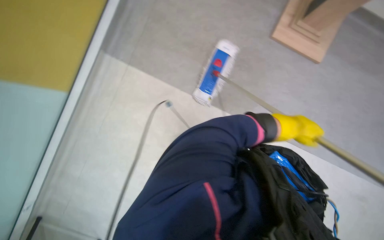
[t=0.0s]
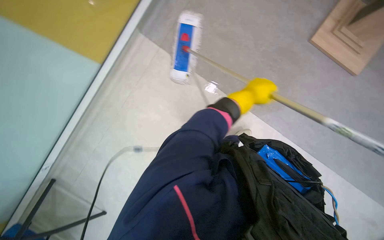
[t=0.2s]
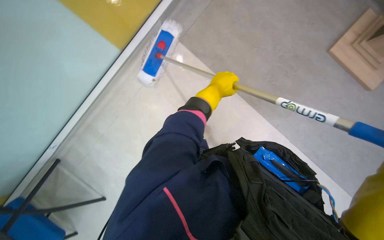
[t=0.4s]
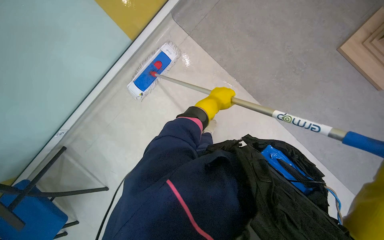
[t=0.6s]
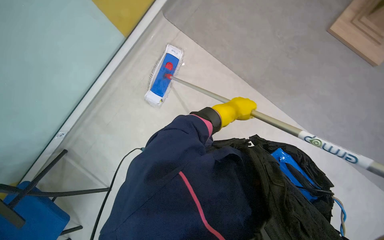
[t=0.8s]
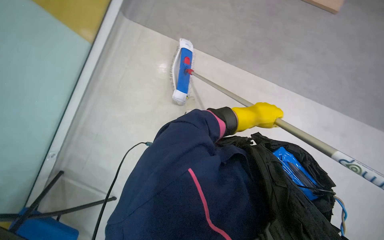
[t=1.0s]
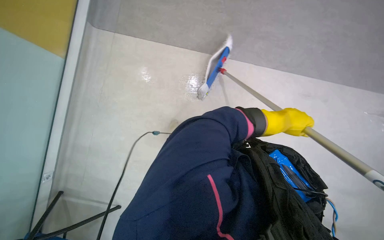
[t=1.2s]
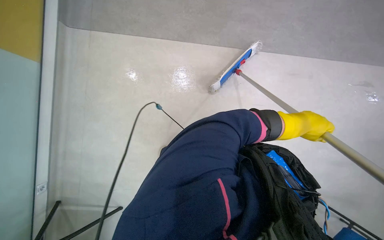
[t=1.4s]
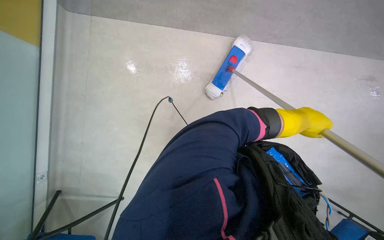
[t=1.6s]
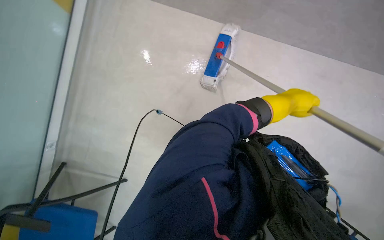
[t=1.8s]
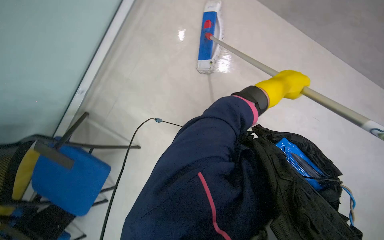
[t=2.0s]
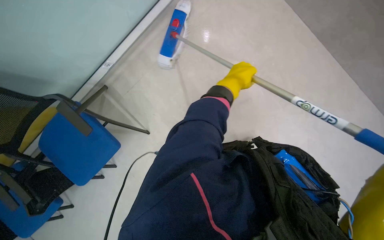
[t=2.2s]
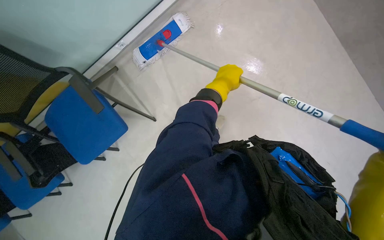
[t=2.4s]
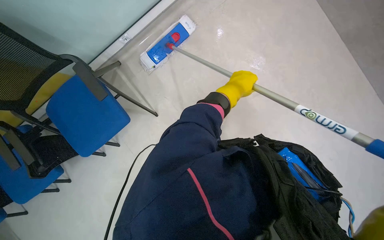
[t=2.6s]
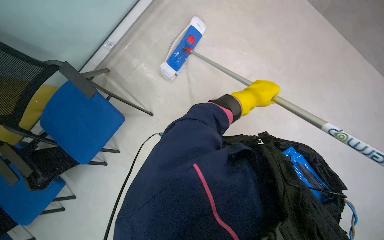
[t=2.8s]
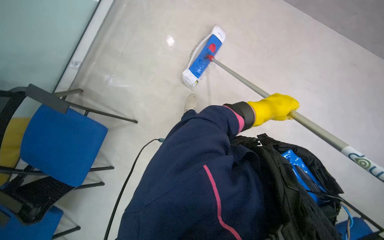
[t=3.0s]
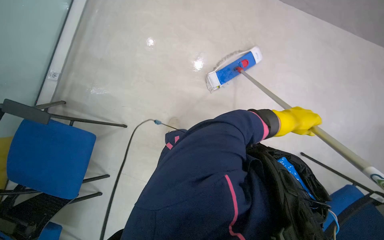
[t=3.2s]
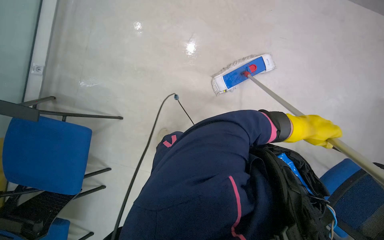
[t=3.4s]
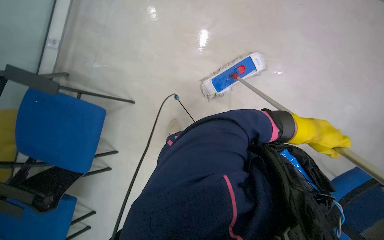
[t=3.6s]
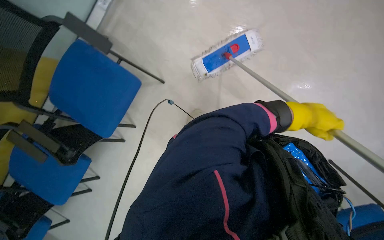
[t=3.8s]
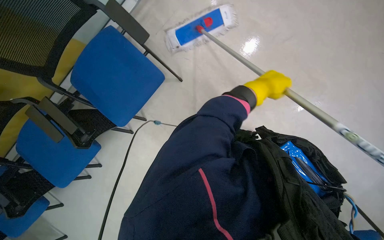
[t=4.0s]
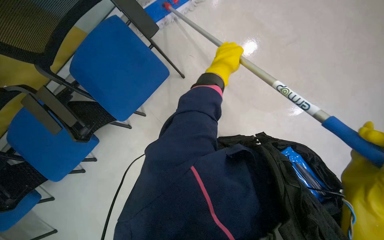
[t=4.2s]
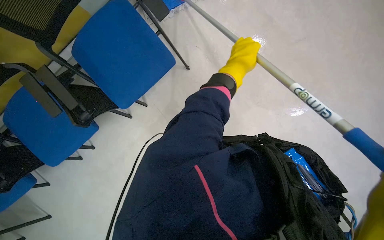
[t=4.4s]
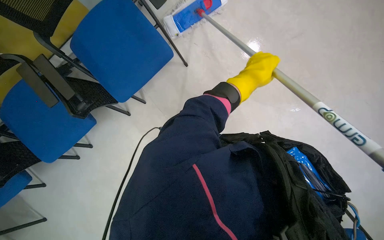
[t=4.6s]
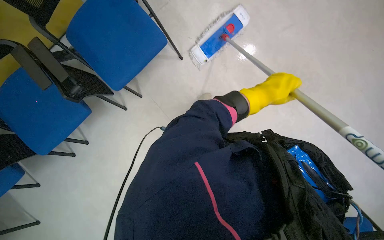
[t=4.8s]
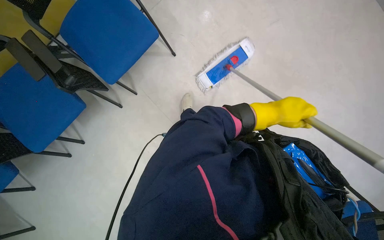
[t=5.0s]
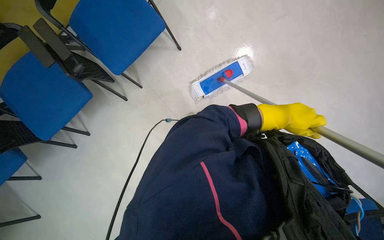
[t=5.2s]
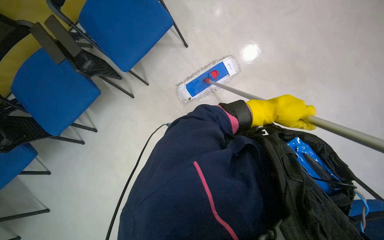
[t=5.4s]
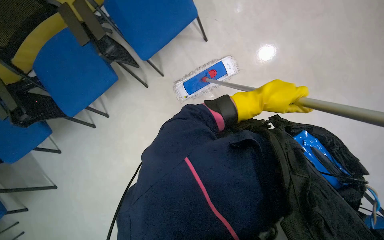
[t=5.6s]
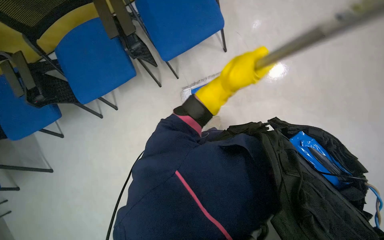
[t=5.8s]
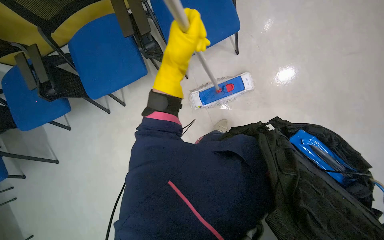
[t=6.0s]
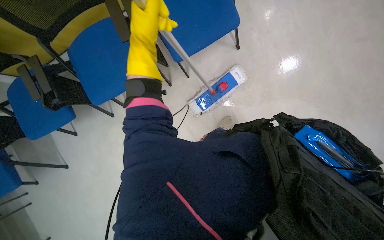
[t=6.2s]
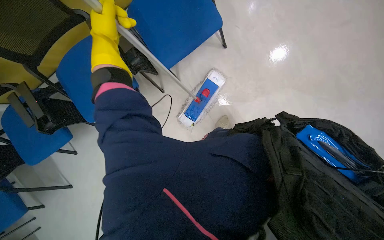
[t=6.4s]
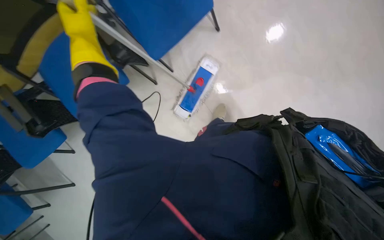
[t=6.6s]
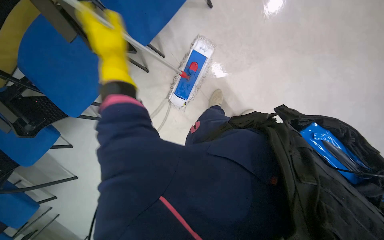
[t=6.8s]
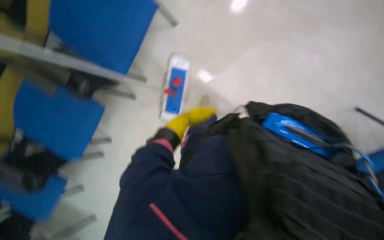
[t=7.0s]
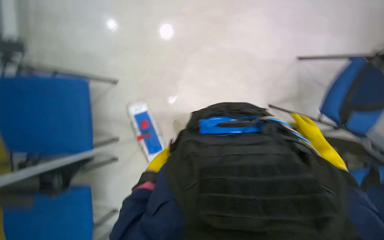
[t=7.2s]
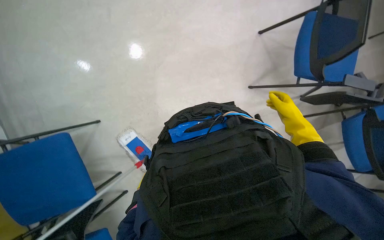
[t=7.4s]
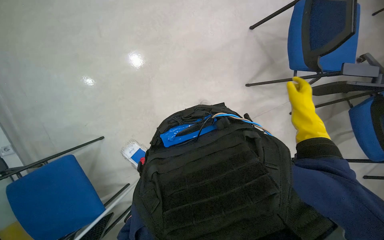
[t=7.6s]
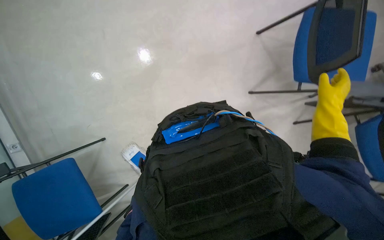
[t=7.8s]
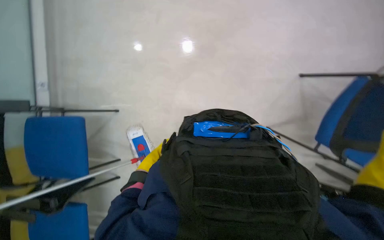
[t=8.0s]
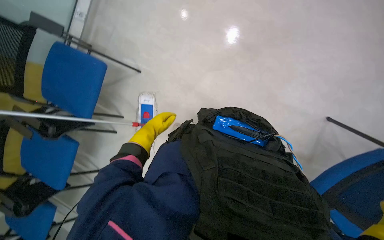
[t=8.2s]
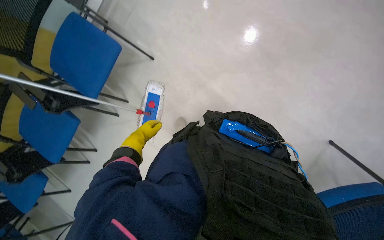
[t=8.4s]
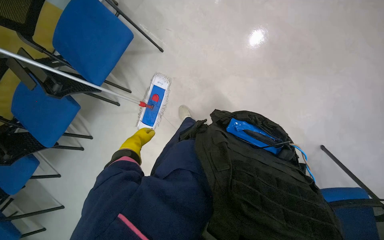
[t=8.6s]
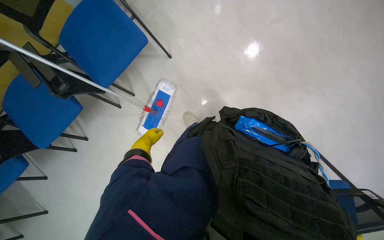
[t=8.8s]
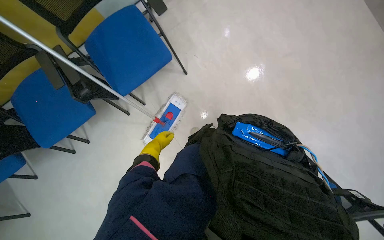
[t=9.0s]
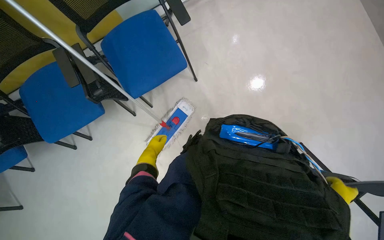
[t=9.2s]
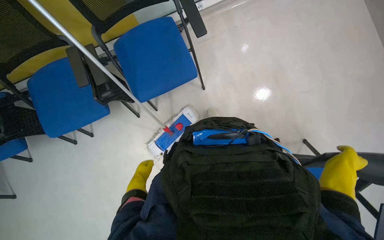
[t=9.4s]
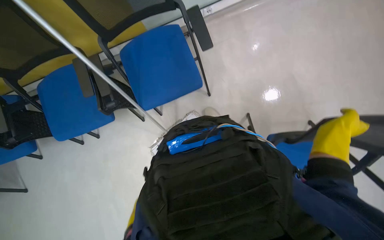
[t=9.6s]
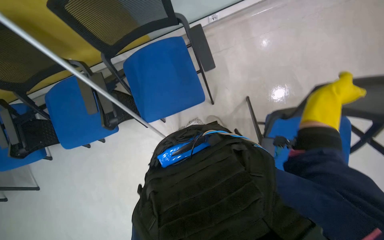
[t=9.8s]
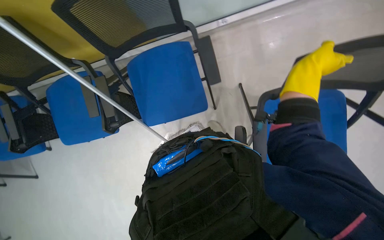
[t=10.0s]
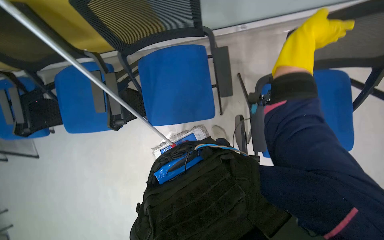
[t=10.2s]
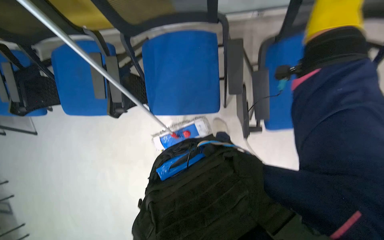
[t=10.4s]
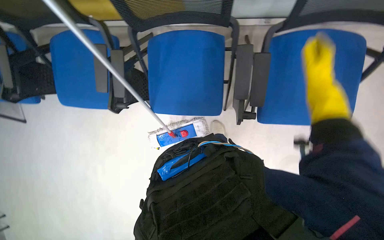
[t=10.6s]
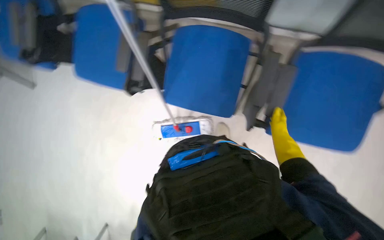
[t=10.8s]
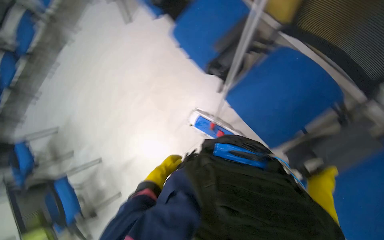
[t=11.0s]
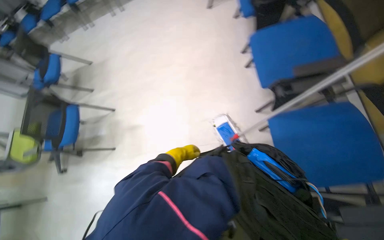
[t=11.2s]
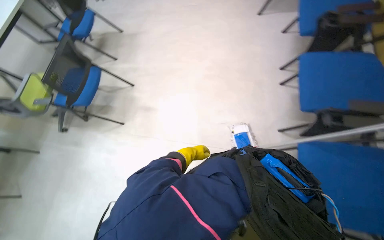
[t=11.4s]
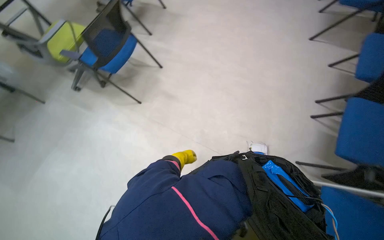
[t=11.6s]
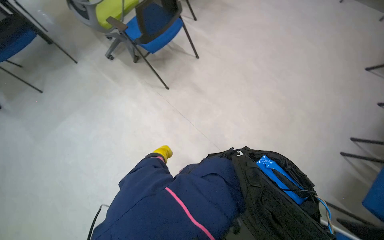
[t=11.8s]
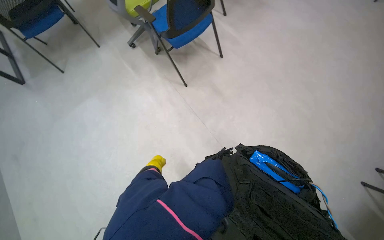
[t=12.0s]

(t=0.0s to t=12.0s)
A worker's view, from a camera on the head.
Job: mopping floor.
The whole recording: Mopping floor and moving chairs. The worker mops the floor and moves chairs to clear the area for cleaning.
t=1.6s - t=3.0s: The left hand is displaced to the left by roughly 20 cm.
t=3.0s - t=4.4s: The view tilts some 10 degrees downward. The left hand heads up the picture, covering roughly 10 cm, and goes to the right and returns, roughly 10 cm each way.
t=6.0s - t=7.6s: The scene rotates counterclockwise by roughly 95 degrees.
t=7.6s - t=9.0s: Everything in view rotates approximately 70 degrees clockwise.
t=10.4s - t=12.0s: The camera is carried about 90 cm. The wearer's head swings about 140 degrees to the left.

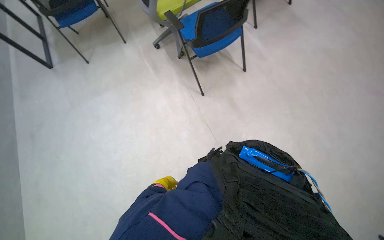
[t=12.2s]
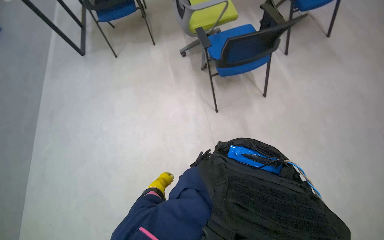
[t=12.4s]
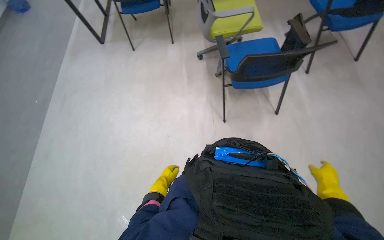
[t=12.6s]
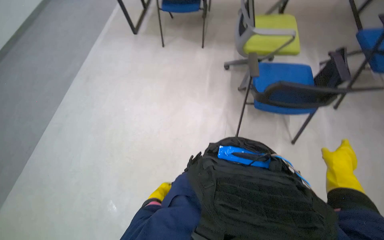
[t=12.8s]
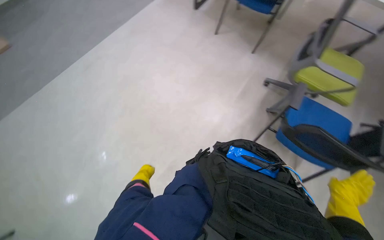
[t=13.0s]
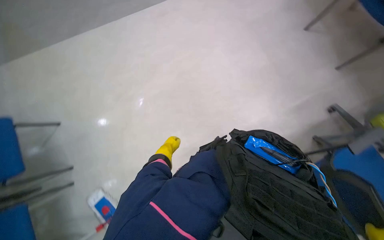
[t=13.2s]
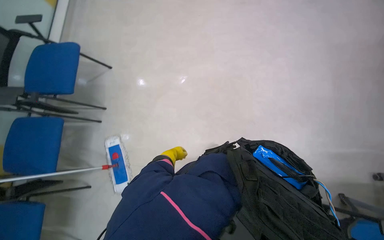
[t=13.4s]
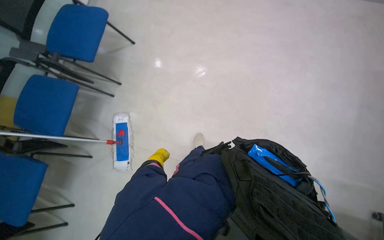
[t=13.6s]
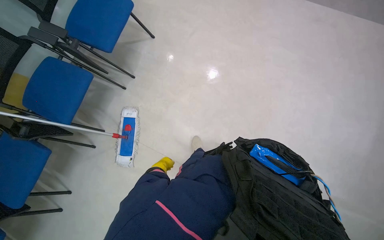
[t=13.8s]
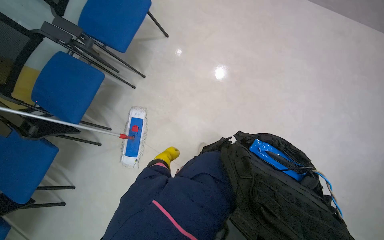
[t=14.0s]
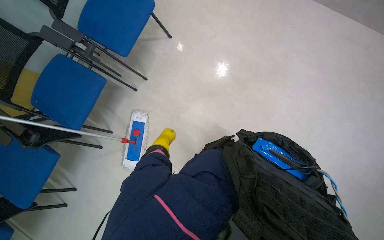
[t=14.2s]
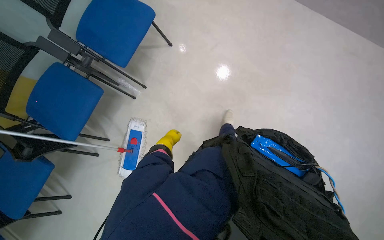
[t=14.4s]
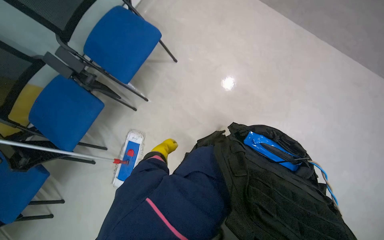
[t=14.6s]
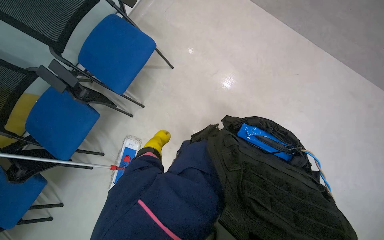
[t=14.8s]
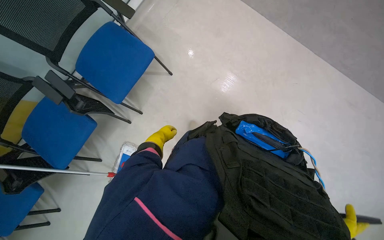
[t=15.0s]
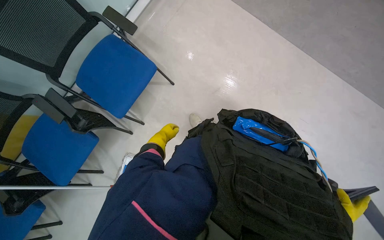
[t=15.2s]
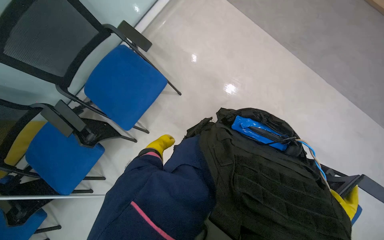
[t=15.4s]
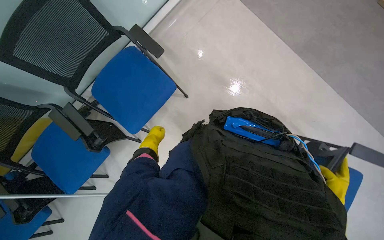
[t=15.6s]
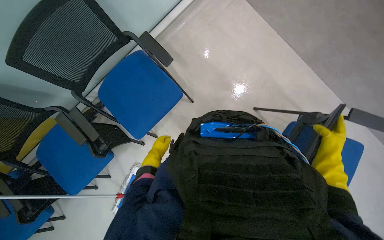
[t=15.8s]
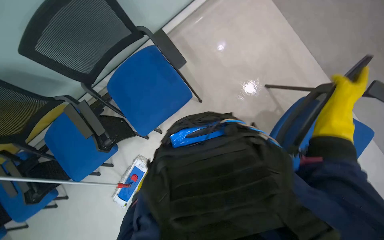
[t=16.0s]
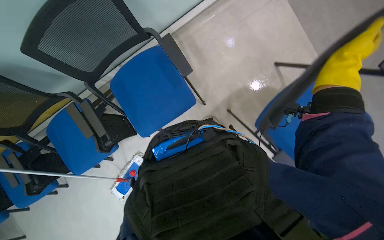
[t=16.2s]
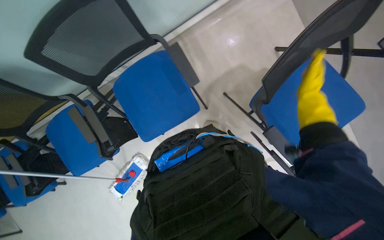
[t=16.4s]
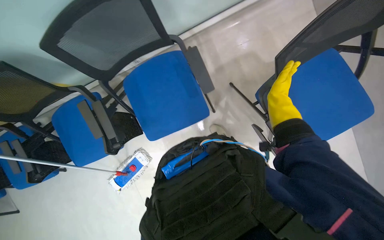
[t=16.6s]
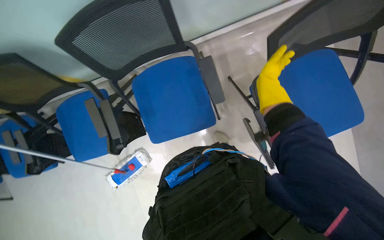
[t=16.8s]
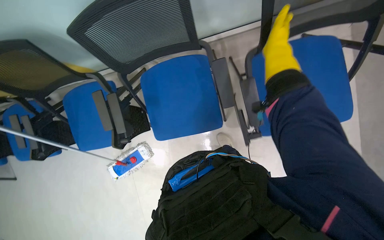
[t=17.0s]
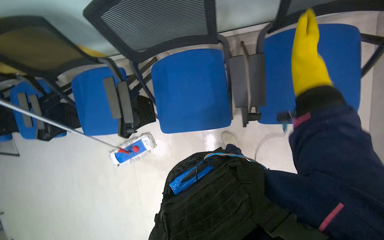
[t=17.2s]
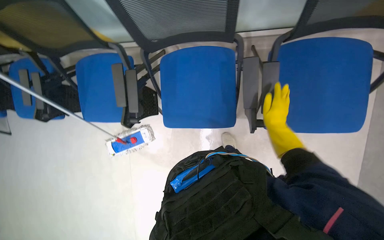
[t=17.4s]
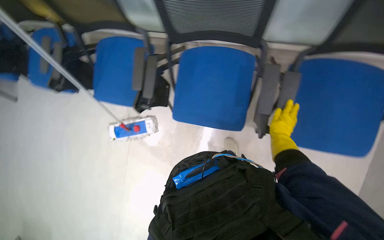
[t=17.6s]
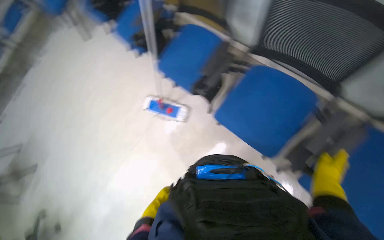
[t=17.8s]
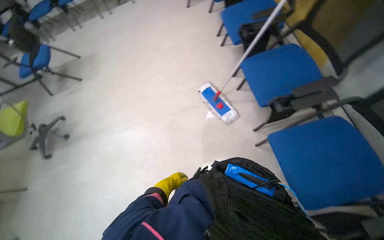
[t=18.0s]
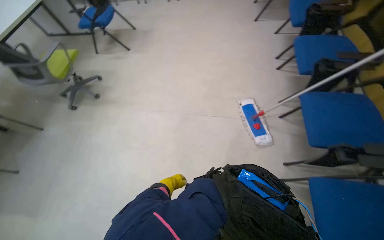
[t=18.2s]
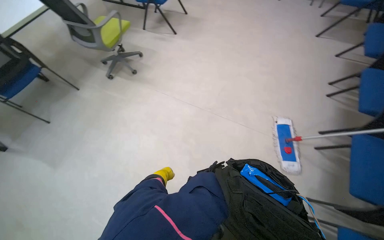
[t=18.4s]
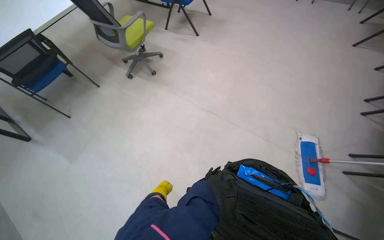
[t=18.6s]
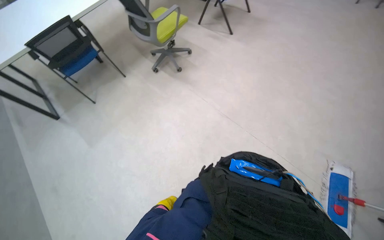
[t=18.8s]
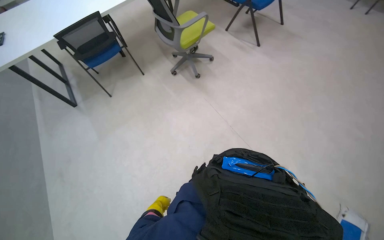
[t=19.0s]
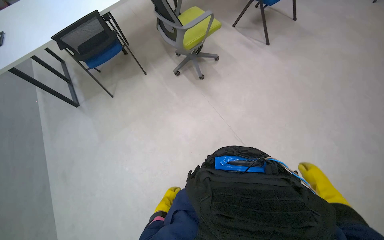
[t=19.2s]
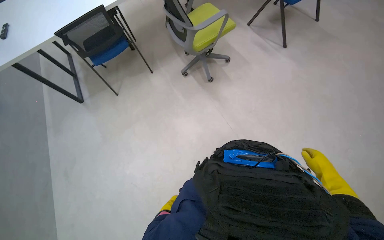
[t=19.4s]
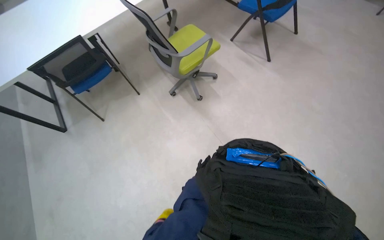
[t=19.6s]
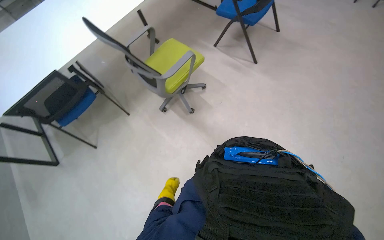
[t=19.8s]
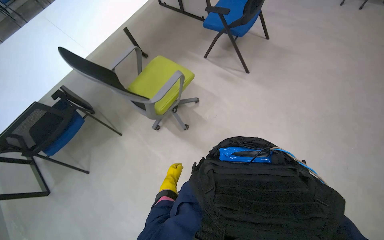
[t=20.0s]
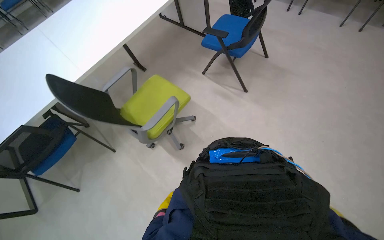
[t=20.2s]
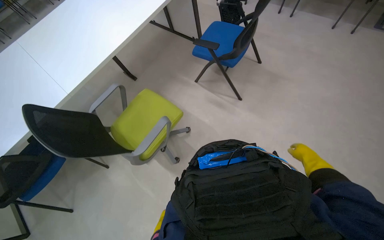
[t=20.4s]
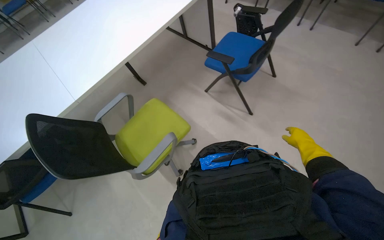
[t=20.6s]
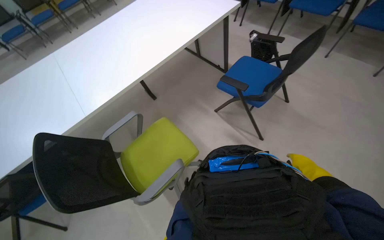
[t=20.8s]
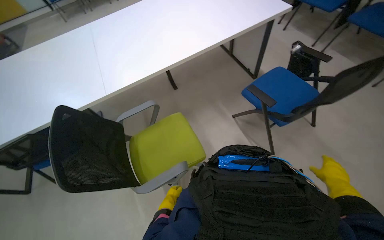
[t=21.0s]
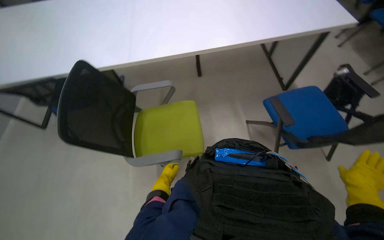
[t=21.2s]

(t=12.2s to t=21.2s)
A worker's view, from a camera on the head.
Job: mopping floor.
The whole recording: Mopping floor and moving chairs. The worker mops the floor and moves chairs to clear the area for cleaning.
t=12.2s - t=13.8s: The head rotates approximately 140 degrees to the left.
t=13.8s - t=15.2s: The left hand goes some 40 cm up the picture.
t=15.2s - t=16.6s: The right hand travels up the picture by about 80 cm.
t=16.6s - t=18.2s: The wearer moves about 60 cm. The head rotates roughly 100 degrees to the left.
t=18.2s - t=19.8s: The camera travels some 1 m. The head turns to the left by approximately 35 degrees.
